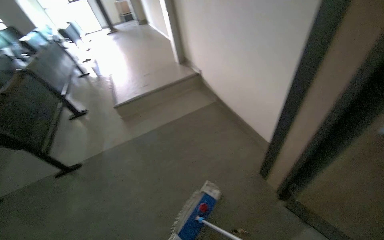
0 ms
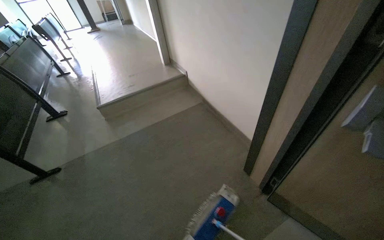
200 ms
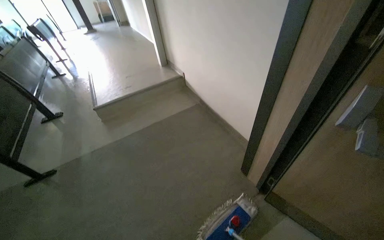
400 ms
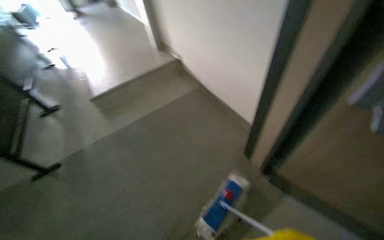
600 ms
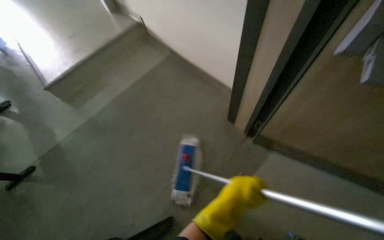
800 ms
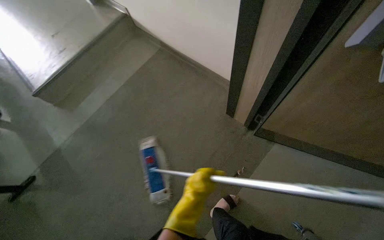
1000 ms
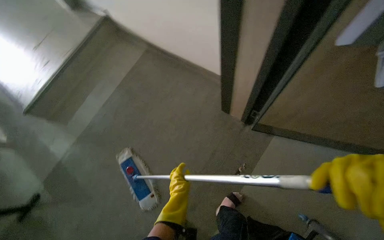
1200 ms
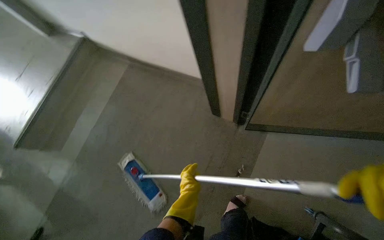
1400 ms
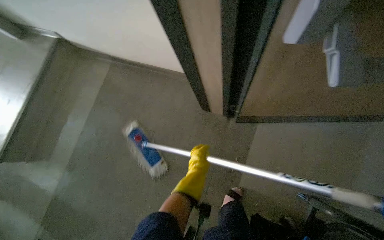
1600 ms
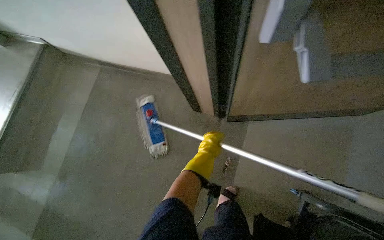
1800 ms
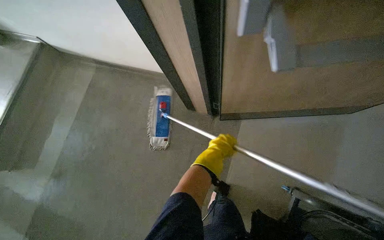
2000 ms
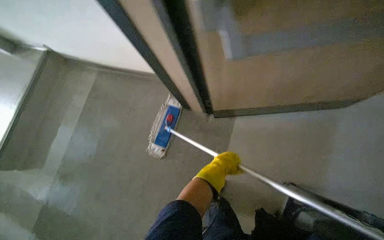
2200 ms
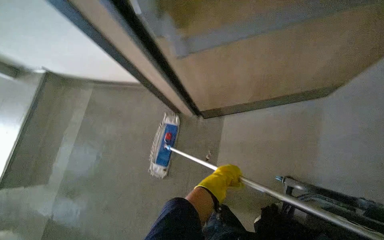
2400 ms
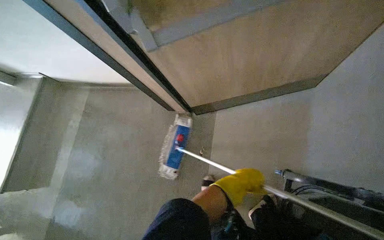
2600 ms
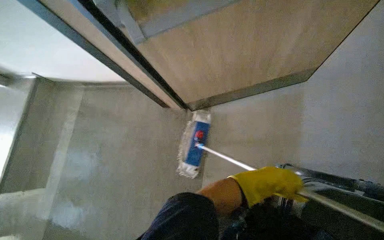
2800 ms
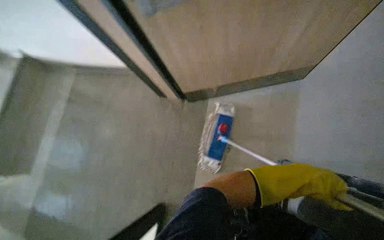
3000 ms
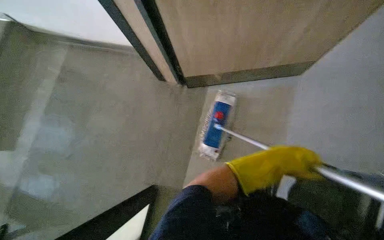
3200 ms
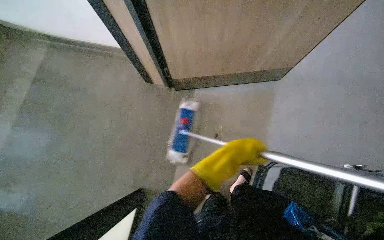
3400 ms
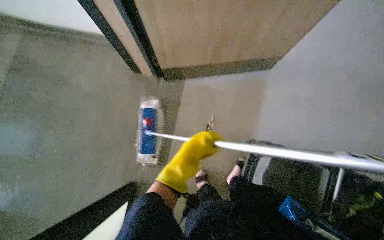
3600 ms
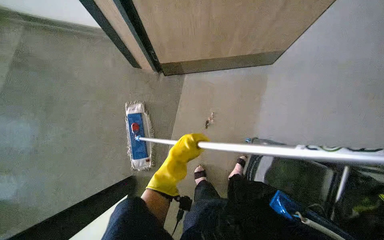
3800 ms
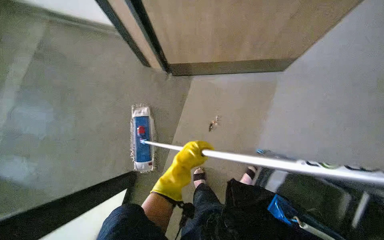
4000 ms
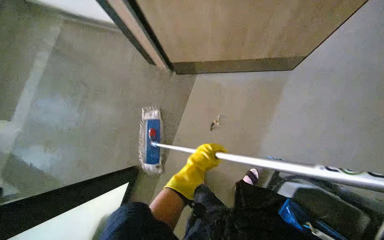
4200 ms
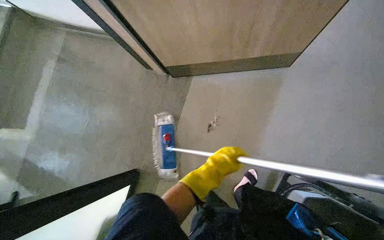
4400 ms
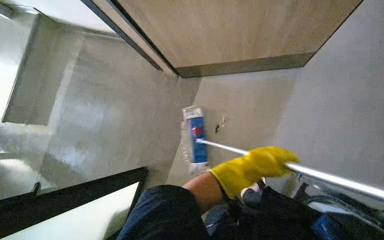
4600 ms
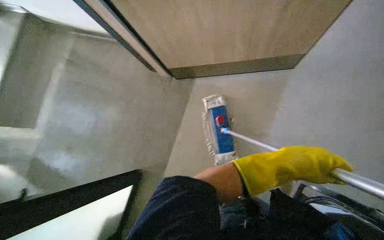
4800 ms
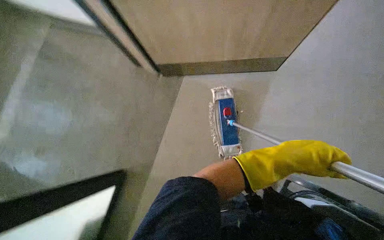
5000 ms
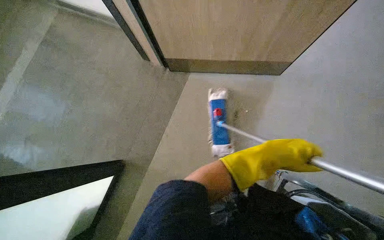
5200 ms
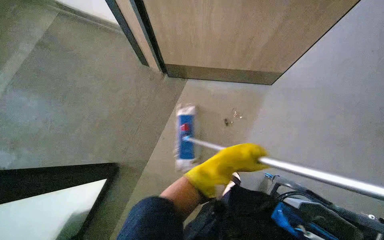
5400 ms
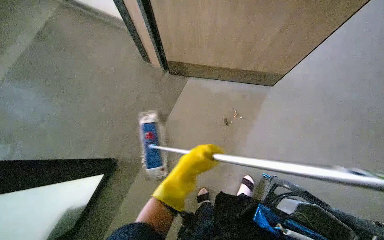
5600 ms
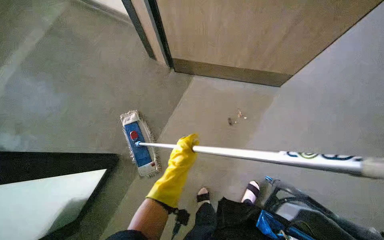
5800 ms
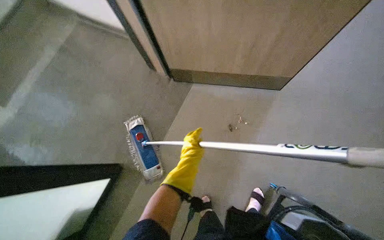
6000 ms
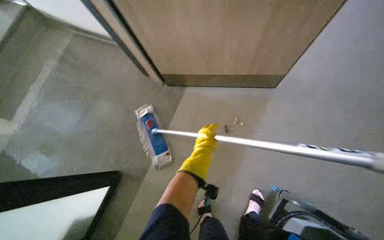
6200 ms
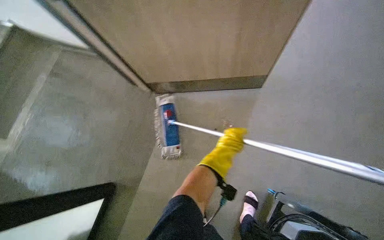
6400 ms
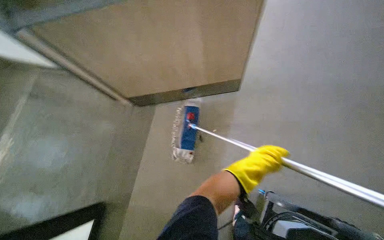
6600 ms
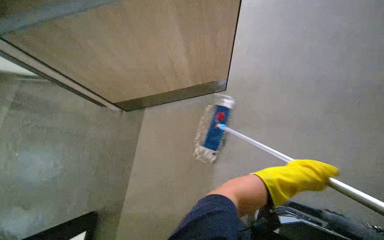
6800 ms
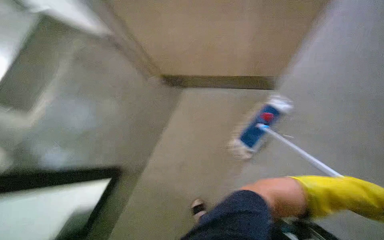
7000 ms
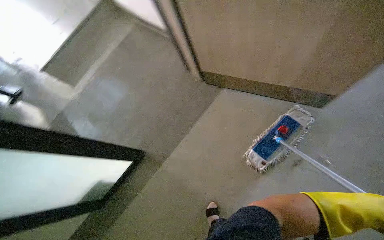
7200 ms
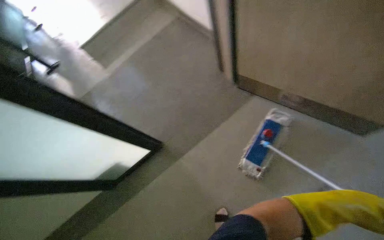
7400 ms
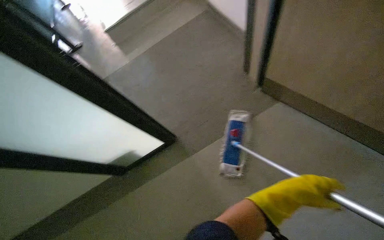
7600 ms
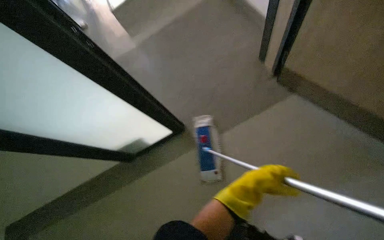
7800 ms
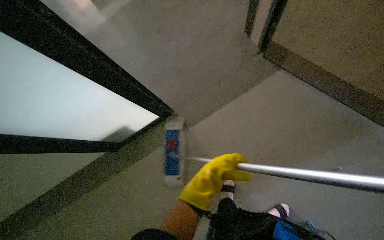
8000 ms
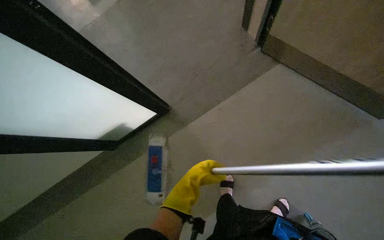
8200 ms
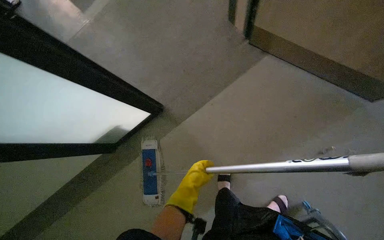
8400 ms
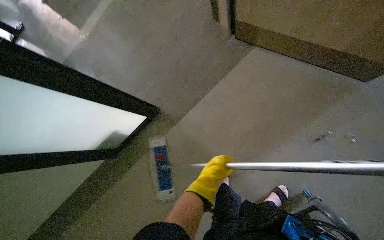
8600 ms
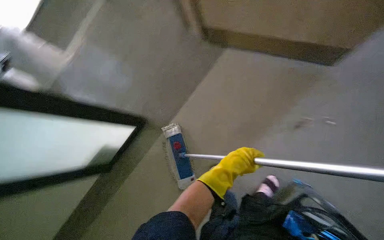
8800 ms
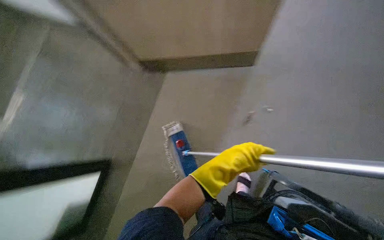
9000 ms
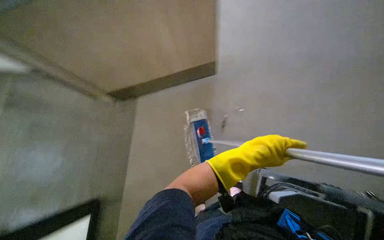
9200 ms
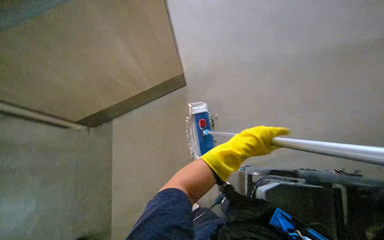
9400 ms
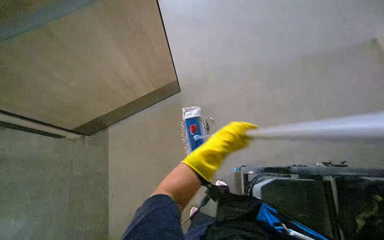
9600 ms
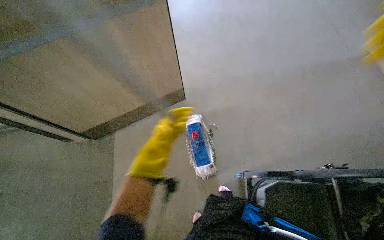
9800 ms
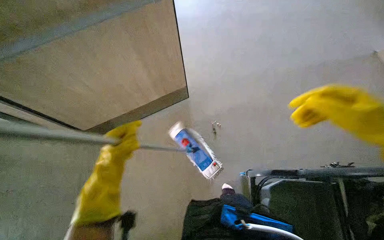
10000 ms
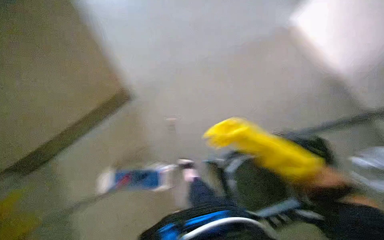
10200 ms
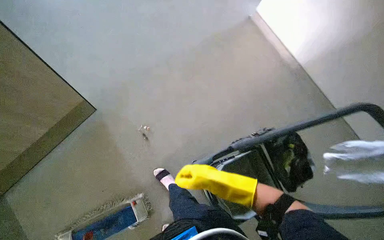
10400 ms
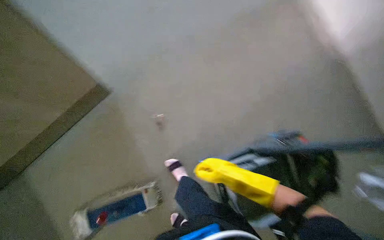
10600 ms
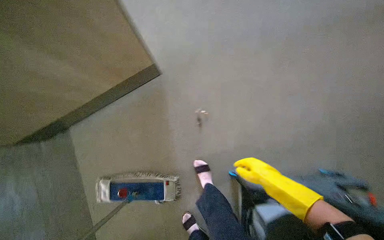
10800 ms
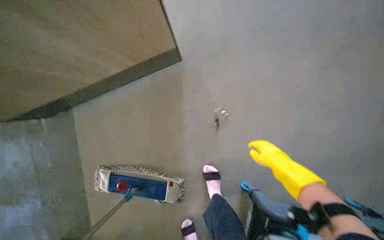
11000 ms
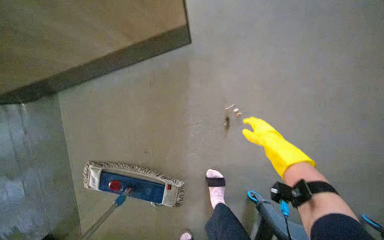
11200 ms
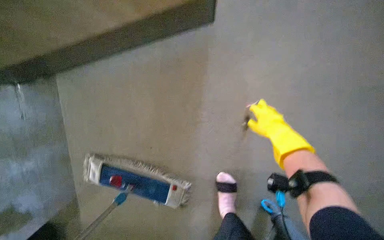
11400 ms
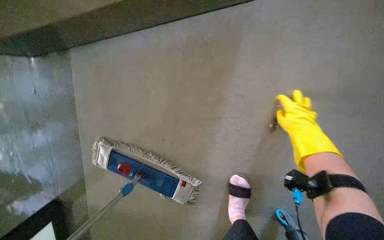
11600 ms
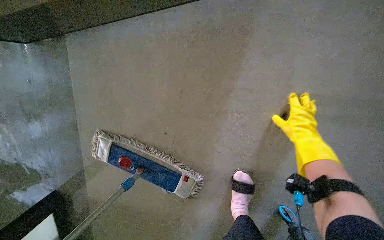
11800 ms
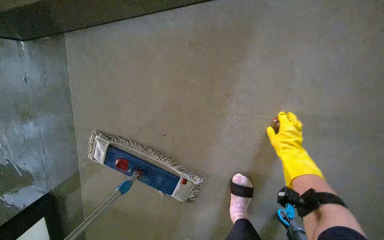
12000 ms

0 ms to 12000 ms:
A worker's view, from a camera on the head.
Job: mopping floor.
The whole recording: Mopping classroom floor. The worker mops the classroom floor, moving around the seats and along the walls.
0 ms to 1600 ms: The wearer's head swings some 45 degrees to the right. The camera pitches downward, by roughly 25 degrees.
1600 ms to 3000 ms: The left hand travels to the right by about 60 cm.
3000 ms to 4400 ms: The left hand is displaced to the left by about 25 cm.
4400 ms to 6000 ms: The left hand moves about 20 cm to the right and comes back.
6000 ms to 7600 ms: The head rotates some 35 degrees to the left.
7600 ms to 9000 ms: The view tilts about 15 degrees downward. The left hand shifts roughly 10 cm nearer to the camera.
10400 ms to 12000 ms: The head travels roughly 70 cm. The head turns to the left by roughly 50 degrees. The camera pitches downward, by some 25 degrees.

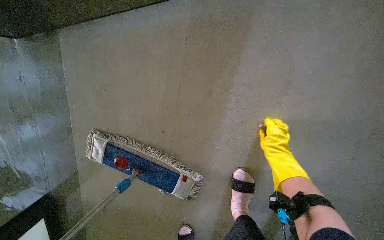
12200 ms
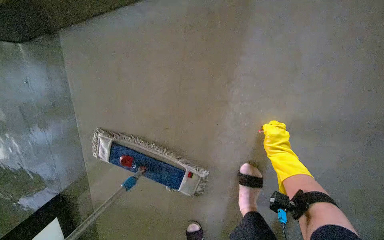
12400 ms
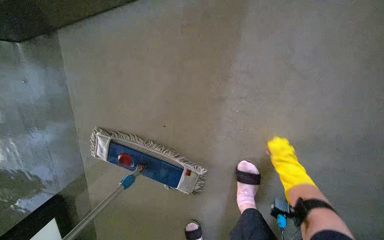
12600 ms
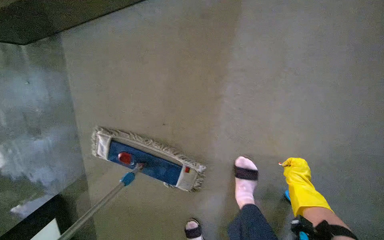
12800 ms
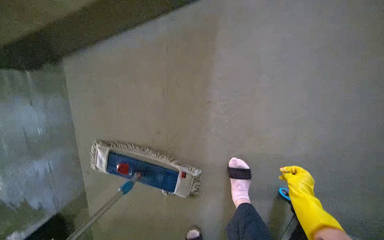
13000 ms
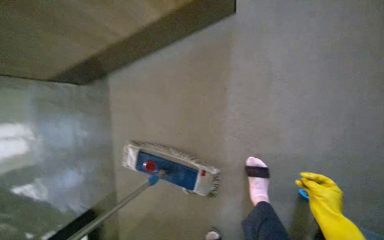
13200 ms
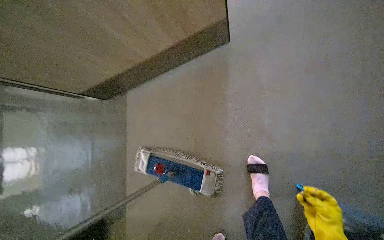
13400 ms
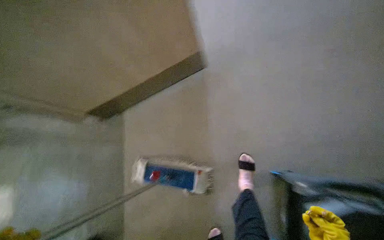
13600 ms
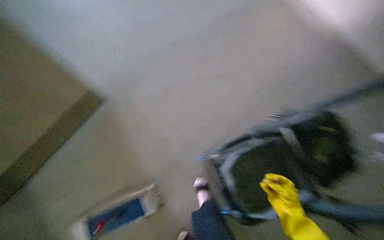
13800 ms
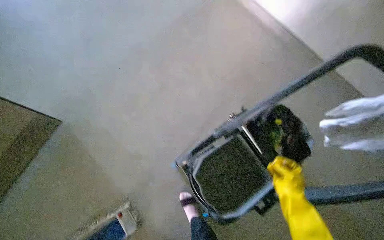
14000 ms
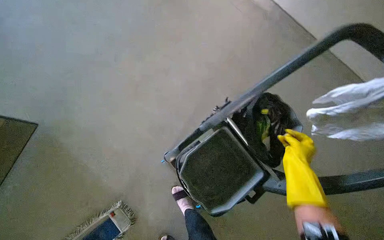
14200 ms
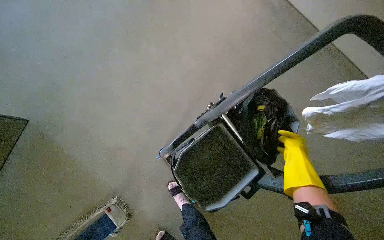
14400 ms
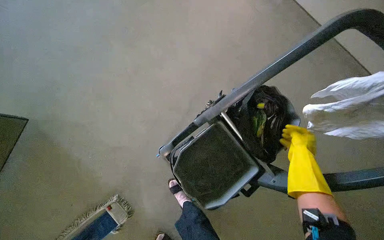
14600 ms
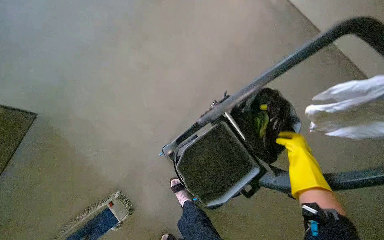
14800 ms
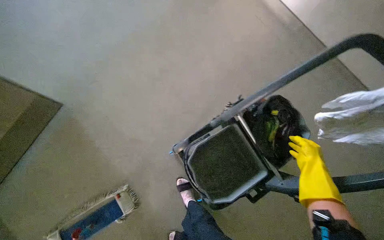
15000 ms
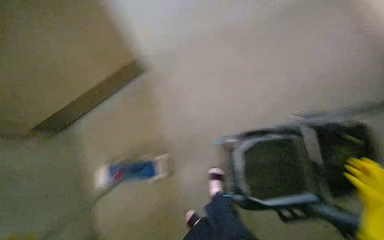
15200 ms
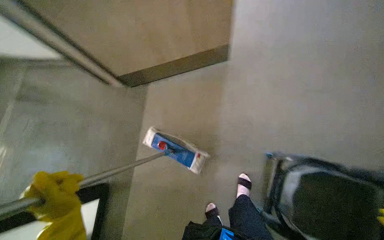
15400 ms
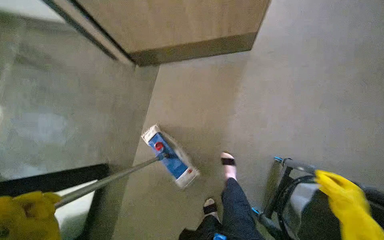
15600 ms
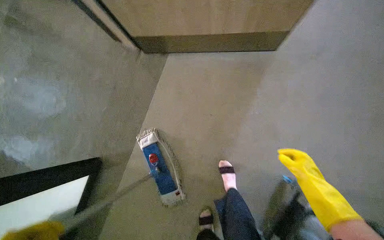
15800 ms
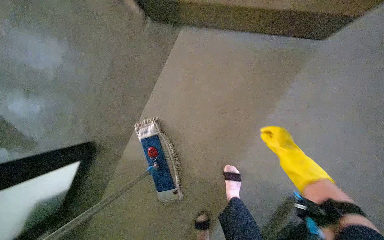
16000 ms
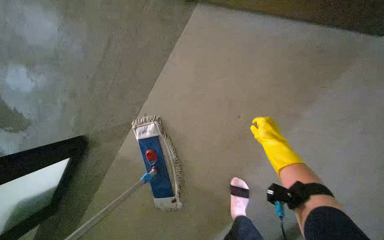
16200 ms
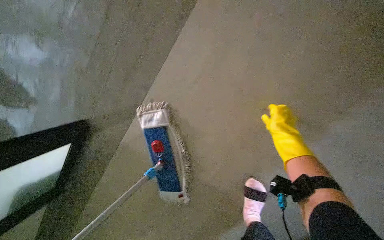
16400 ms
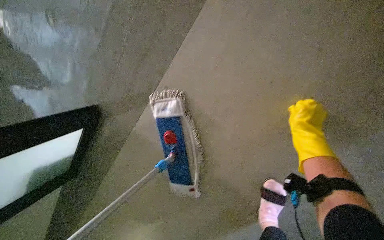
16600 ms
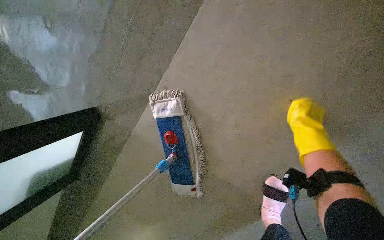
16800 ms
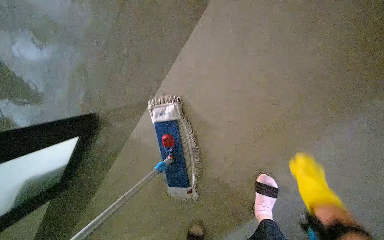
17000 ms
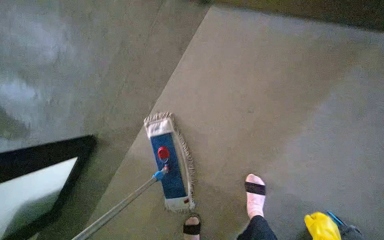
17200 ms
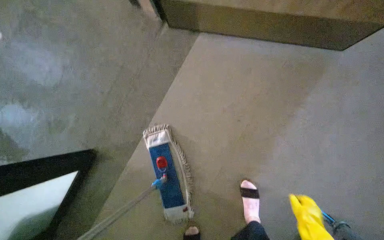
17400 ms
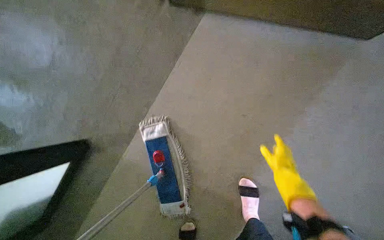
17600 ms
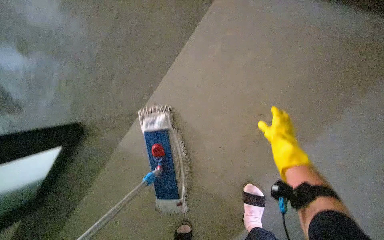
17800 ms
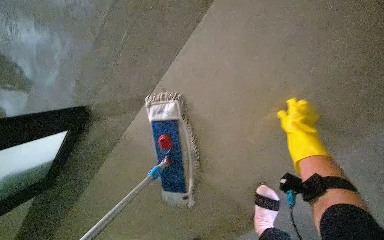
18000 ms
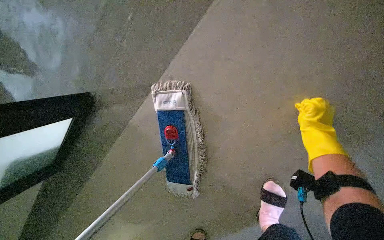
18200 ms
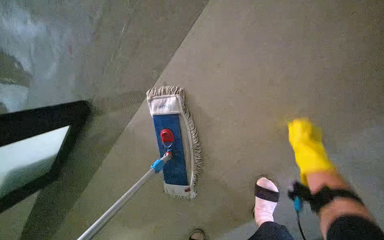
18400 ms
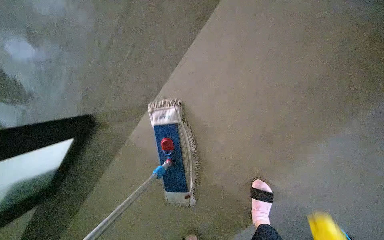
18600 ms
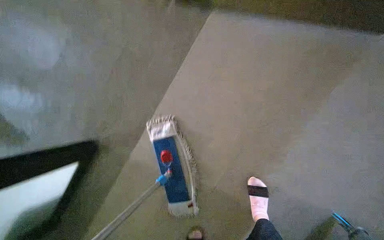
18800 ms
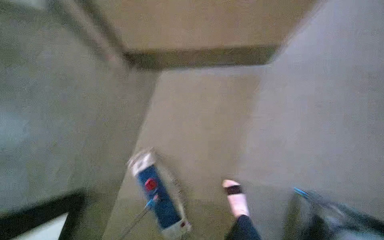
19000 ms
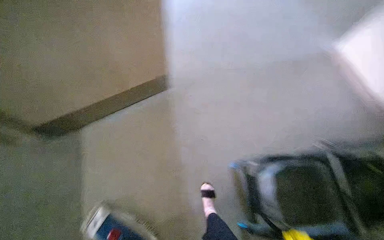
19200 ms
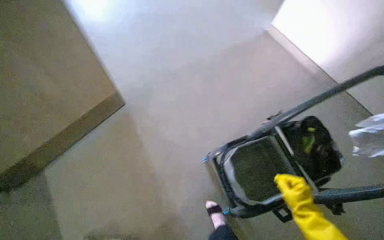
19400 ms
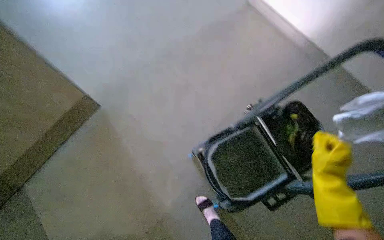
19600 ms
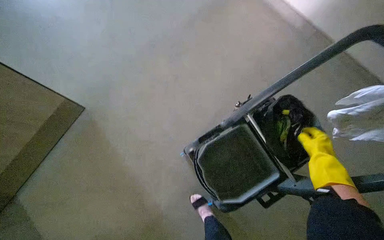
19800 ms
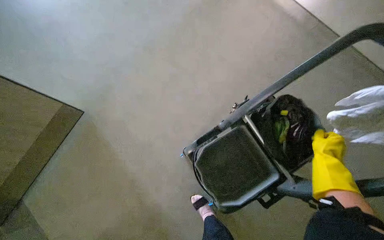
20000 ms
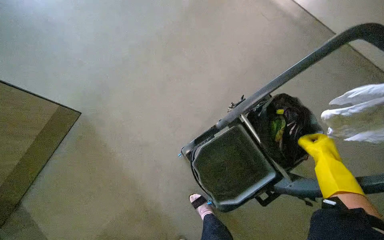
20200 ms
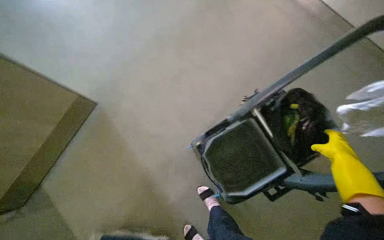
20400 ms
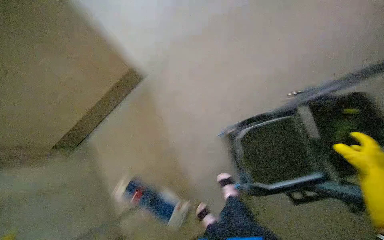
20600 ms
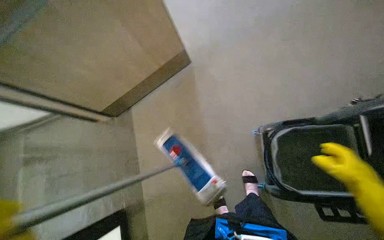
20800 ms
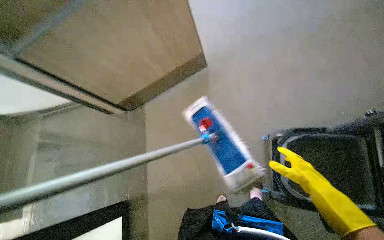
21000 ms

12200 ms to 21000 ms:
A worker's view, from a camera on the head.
Job: mopping floor.
The whole recording: Mopping classroom floor. The worker mops the classroom floor, moving around the seats and along the walls.
12200 ms to 13600 ms: The camera travels some 60 cm. The view tilts about 30 degrees upward.
13600 ms to 15200 ms: The wearer's head swings approximately 20 degrees to the left.
15200 ms to 16600 ms: The camera travels roughly 80 cm. The head turns to the left by about 55 degrees. The camera pitches downward, by approximately 30 degrees.
16600 ms to 18000 ms: The right hand moves approximately 25 cm down the picture and comes back.
18000 ms to 19600 ms: The head travels some 50 cm. The head rotates approximately 45 degrees to the right. The wearer looks about 20 degrees further upward.
19600 ms to 21000 ms: The wearer looks about 40 degrees further to the left. The view tilts about 10 degrees downward.
